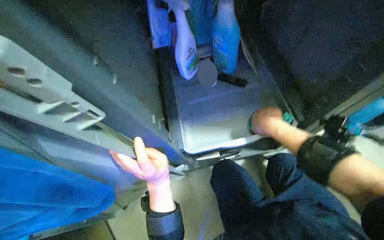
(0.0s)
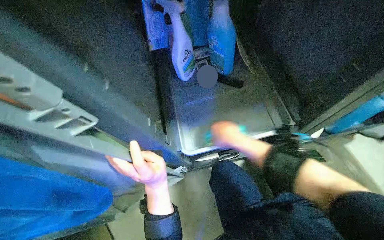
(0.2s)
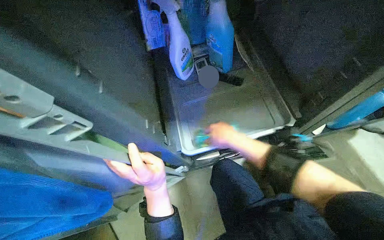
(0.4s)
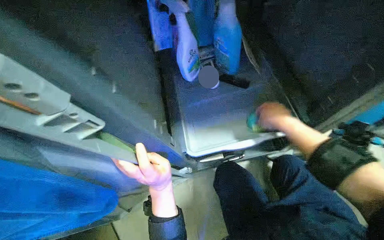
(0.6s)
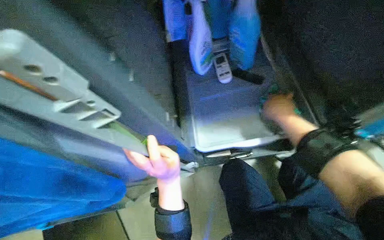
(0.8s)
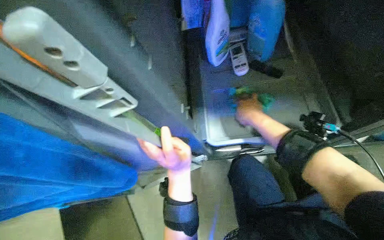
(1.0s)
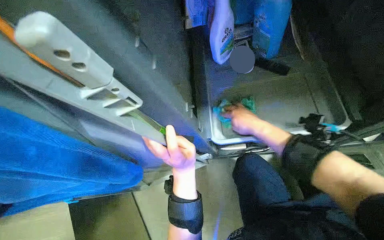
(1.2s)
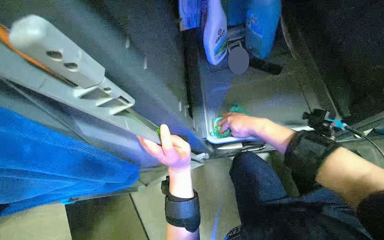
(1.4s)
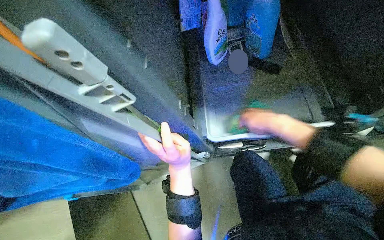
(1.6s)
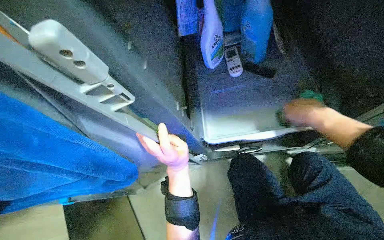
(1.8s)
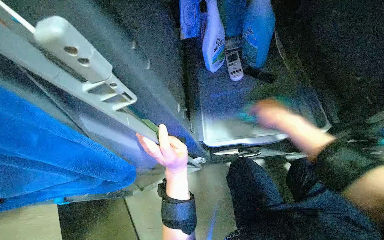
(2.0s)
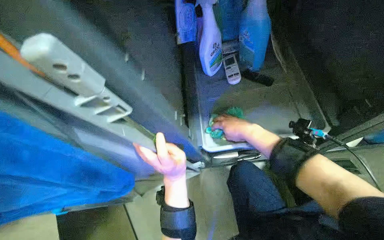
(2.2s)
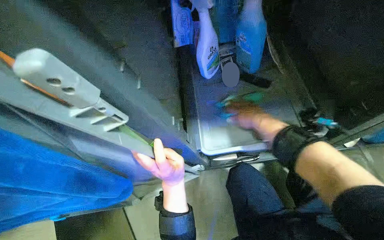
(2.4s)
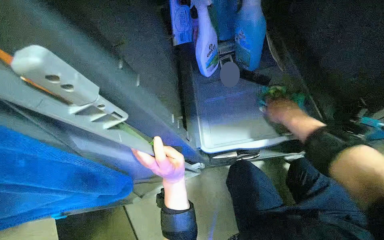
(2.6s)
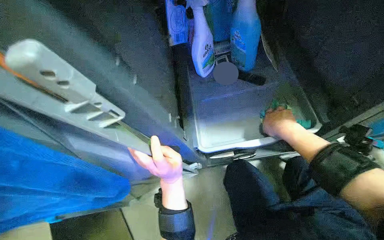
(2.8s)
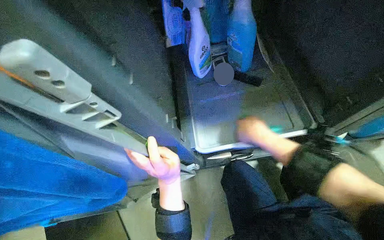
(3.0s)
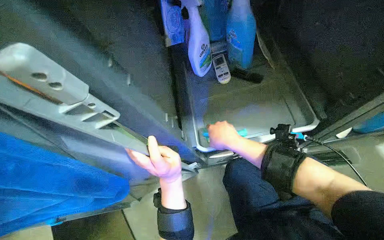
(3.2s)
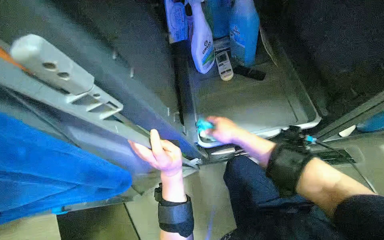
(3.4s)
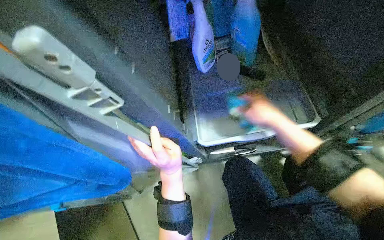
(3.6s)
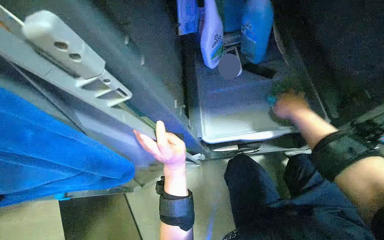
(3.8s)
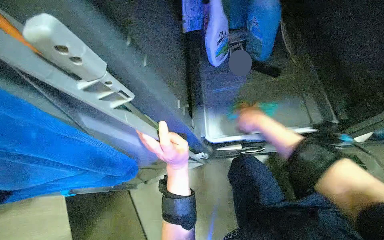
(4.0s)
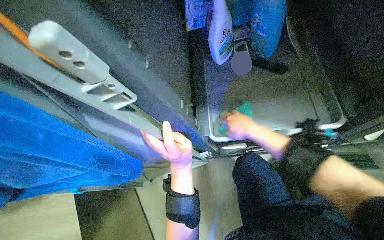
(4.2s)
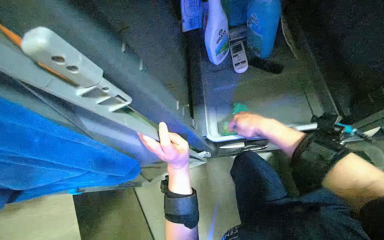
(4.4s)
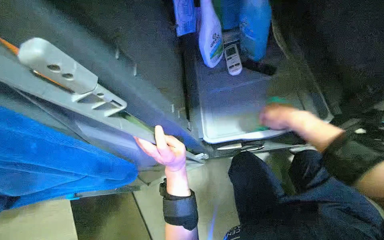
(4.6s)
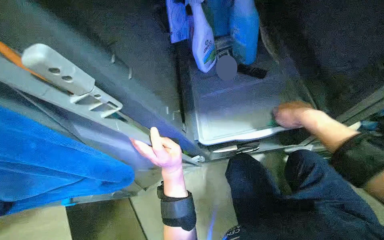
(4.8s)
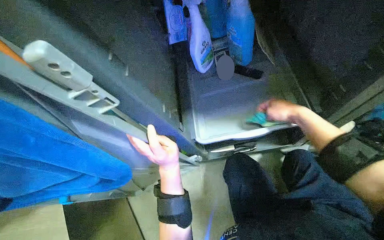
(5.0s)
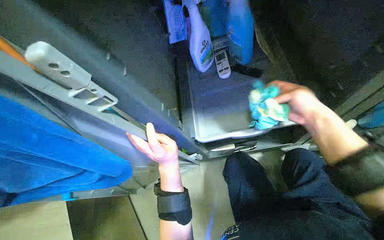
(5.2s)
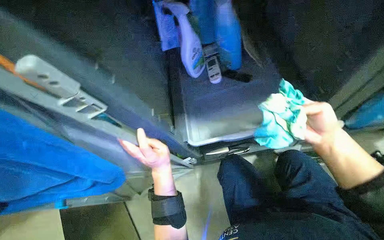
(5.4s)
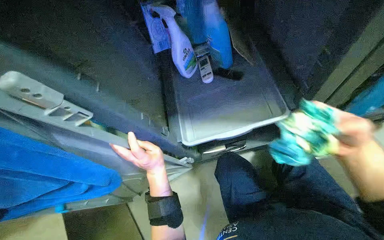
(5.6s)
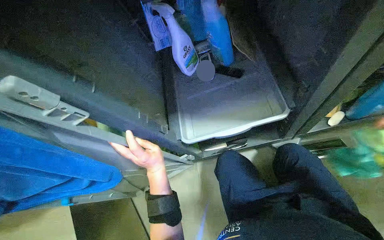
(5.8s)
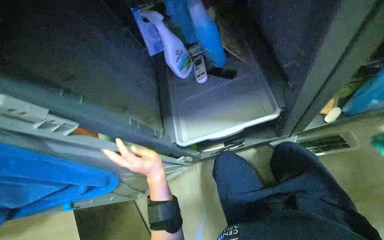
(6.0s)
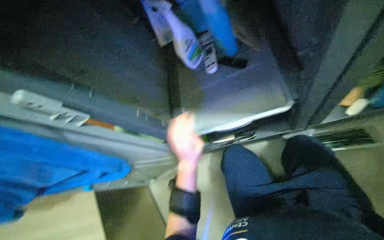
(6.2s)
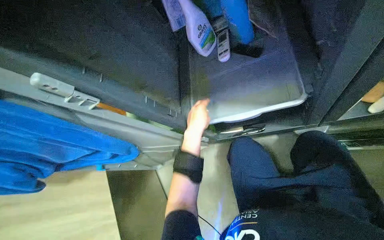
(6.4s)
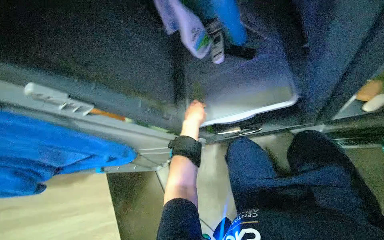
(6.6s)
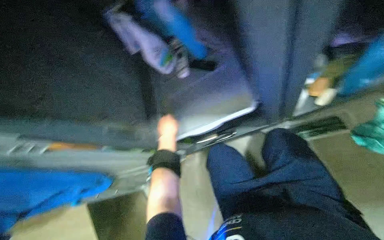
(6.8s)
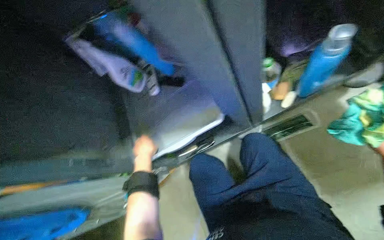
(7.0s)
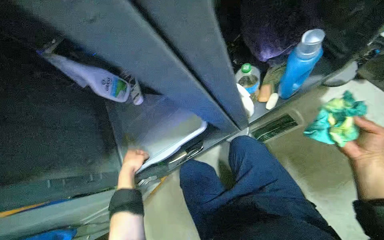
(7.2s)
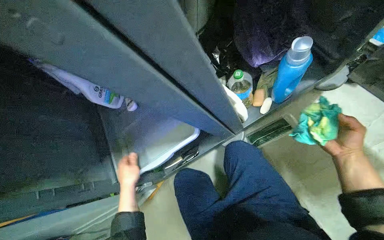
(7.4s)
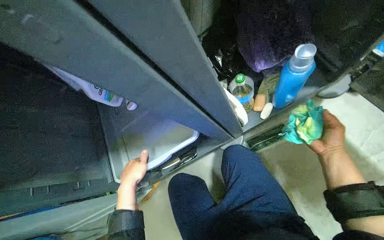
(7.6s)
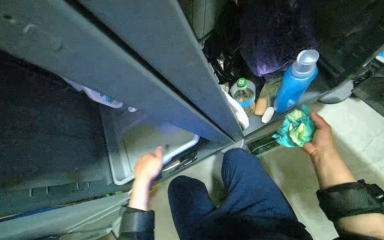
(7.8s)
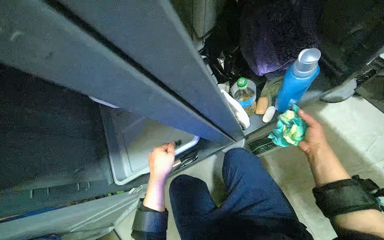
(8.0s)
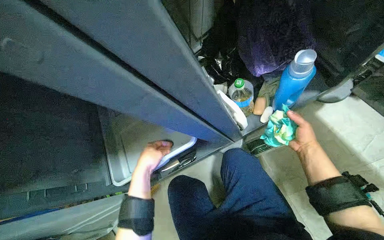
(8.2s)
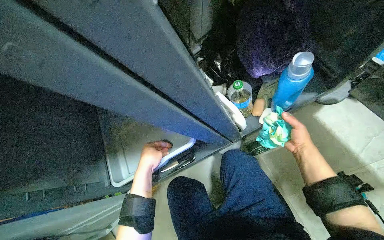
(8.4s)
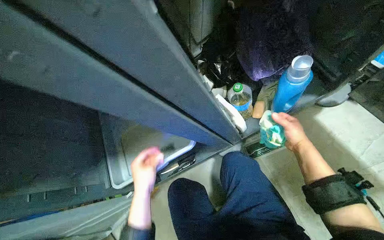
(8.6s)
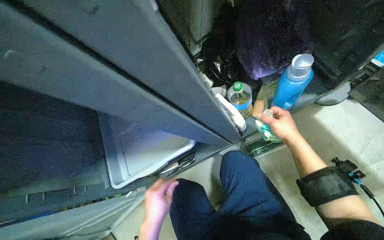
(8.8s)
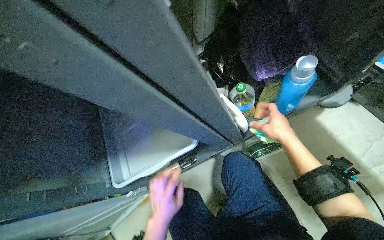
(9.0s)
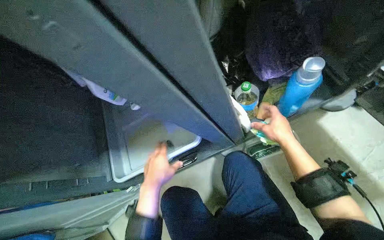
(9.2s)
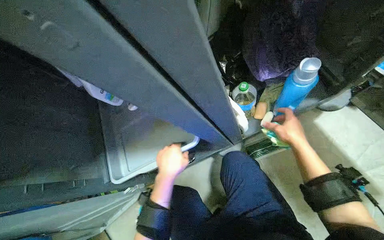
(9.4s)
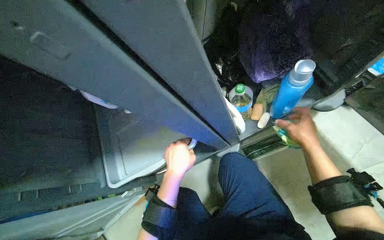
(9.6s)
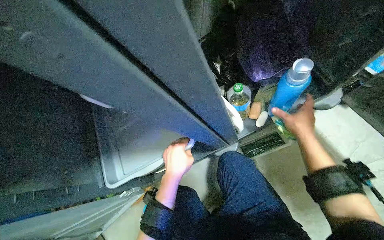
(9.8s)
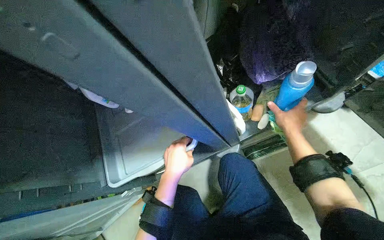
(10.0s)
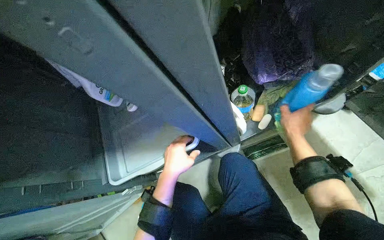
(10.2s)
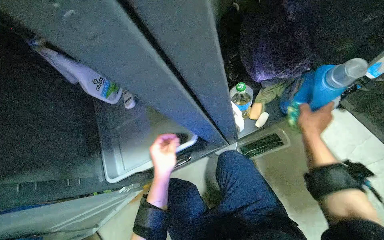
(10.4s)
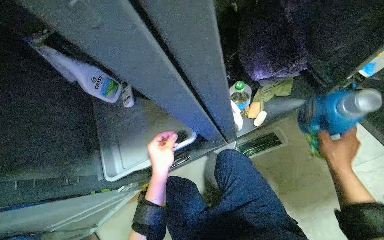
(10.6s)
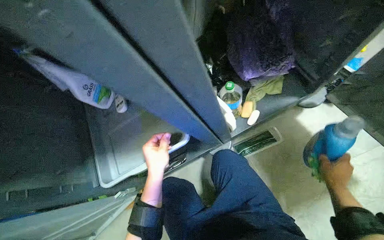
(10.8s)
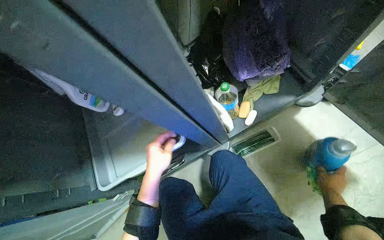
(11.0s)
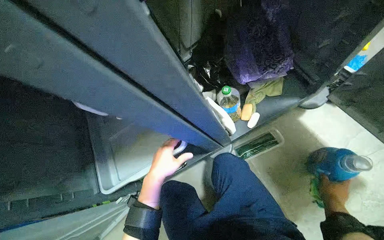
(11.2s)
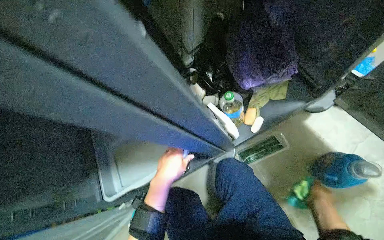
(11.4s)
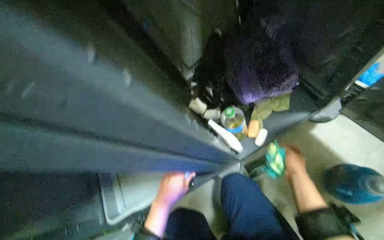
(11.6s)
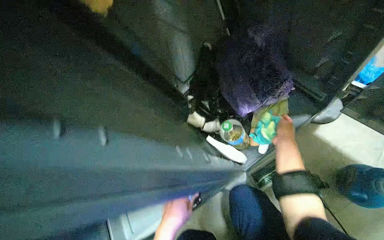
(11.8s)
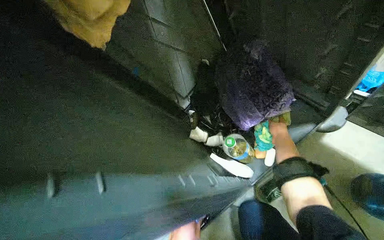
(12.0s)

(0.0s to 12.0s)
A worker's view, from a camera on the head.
Job: organizing items.
The whole recording: Organizing and cleaning the cleaning cart. The worker organizes items within the cleaning cart cabinet and wipes the tray clean.
0.0s - 1.6s: The right hand swings left and right, about 20 cm each way, with 2 reversals.
1.6s - 3.0s: The right hand moves left and right over roughly 15 cm, changing direction 2 times.
3.0s - 4.4s: The right hand goes left and right, roughly 20 cm each way, reversing 2 times.
7.6s - 9.0s: The left hand goes about 15 cm down the picture and to the right. The right hand is displaced to the left by some 15 cm.
9.0s - 10.4s: The left hand goes approximately 10 cm up the picture; the right hand is displaced to the right by approximately 10 cm.
10.4s - 12.0s: The right hand travels farther from the camera by some 15 cm, and moves roughly 25 cm down the picture and comes back.

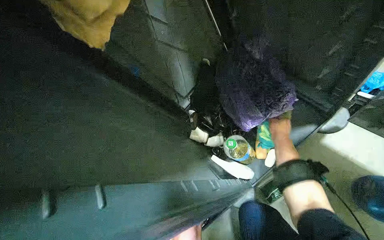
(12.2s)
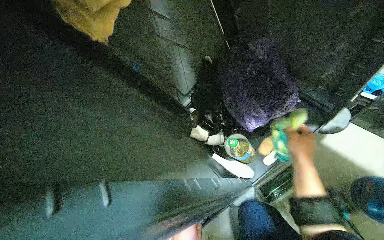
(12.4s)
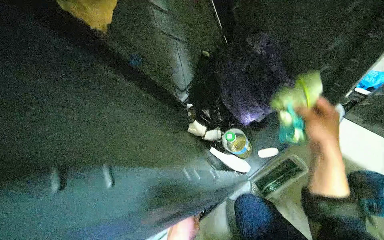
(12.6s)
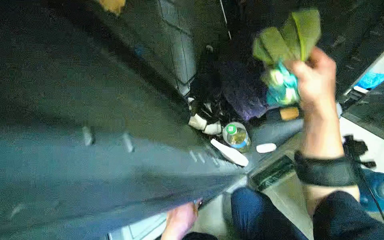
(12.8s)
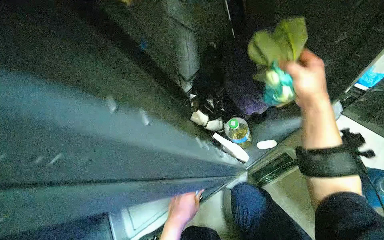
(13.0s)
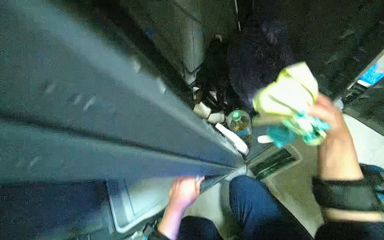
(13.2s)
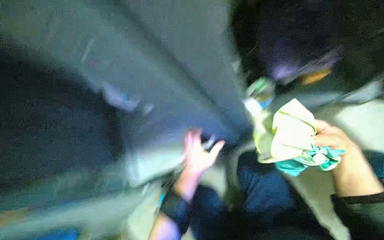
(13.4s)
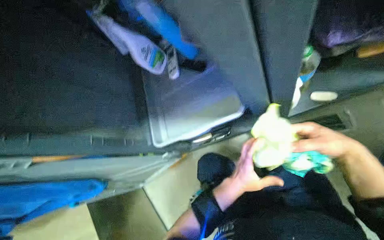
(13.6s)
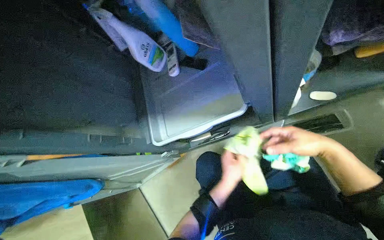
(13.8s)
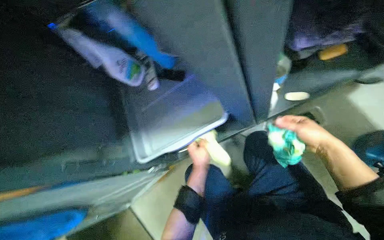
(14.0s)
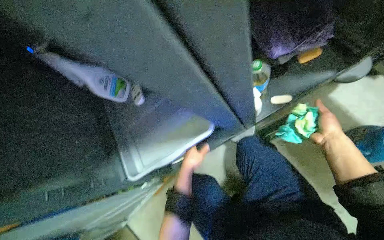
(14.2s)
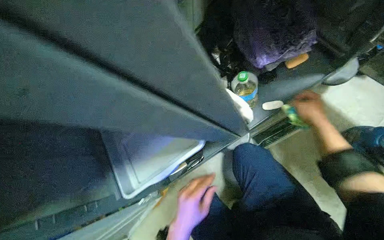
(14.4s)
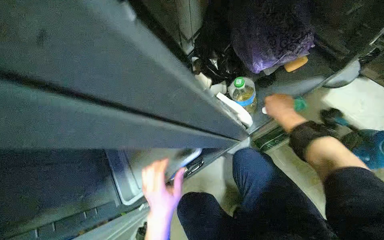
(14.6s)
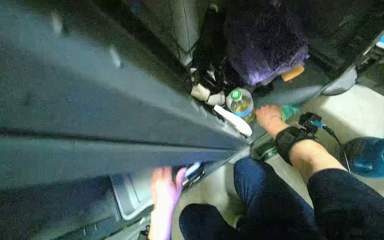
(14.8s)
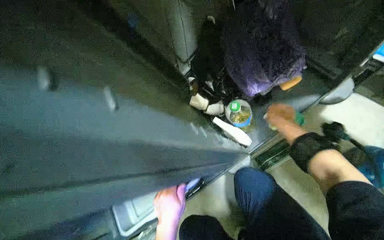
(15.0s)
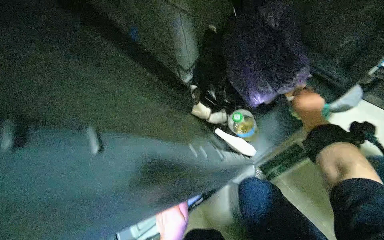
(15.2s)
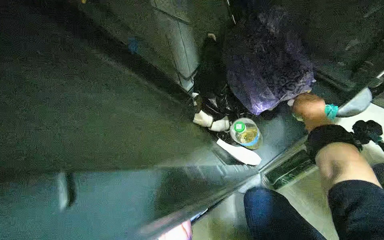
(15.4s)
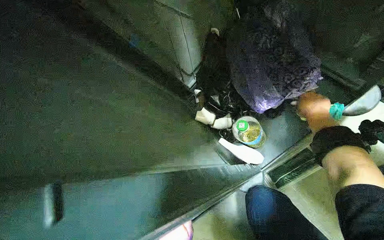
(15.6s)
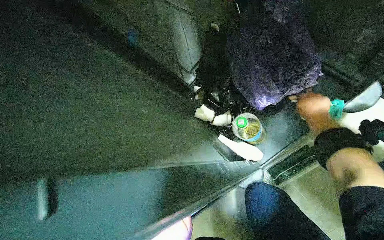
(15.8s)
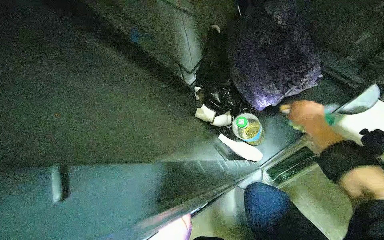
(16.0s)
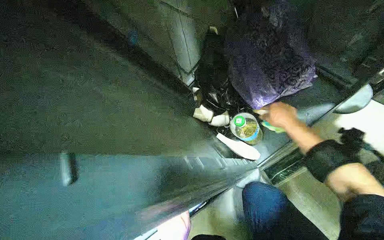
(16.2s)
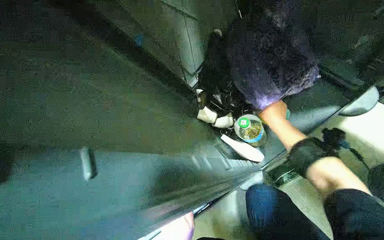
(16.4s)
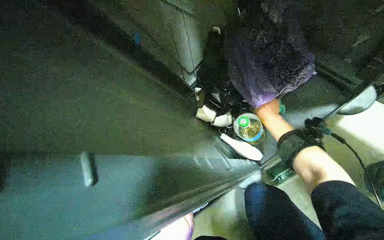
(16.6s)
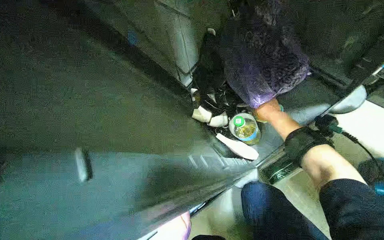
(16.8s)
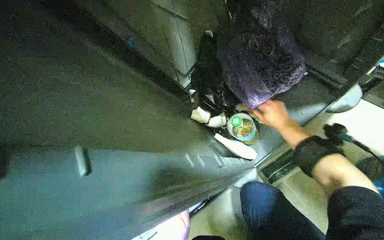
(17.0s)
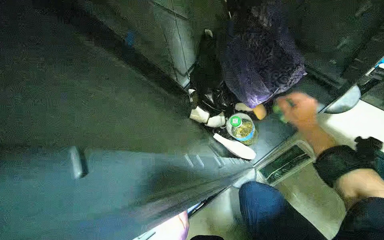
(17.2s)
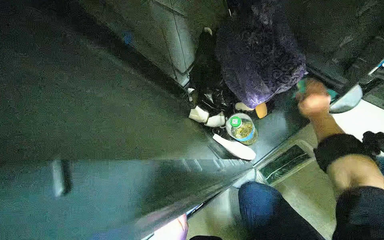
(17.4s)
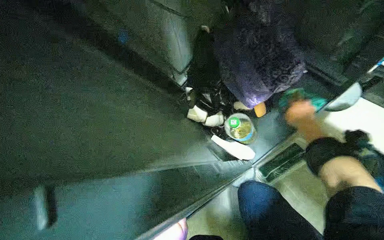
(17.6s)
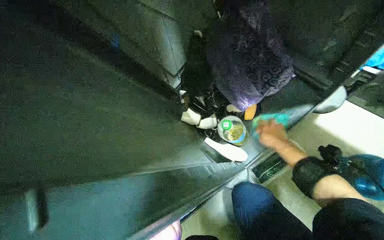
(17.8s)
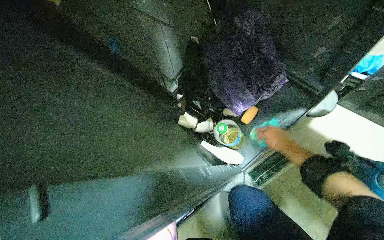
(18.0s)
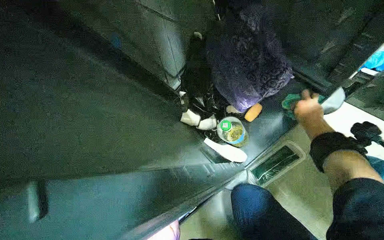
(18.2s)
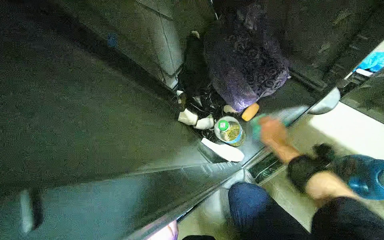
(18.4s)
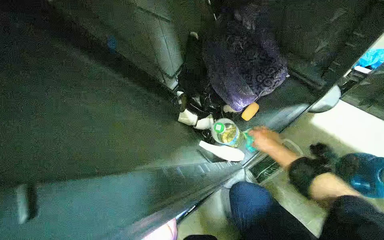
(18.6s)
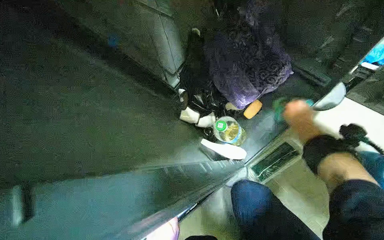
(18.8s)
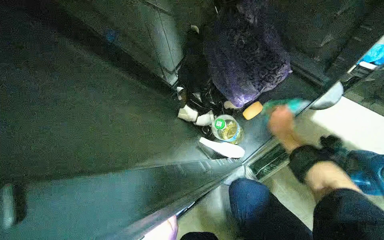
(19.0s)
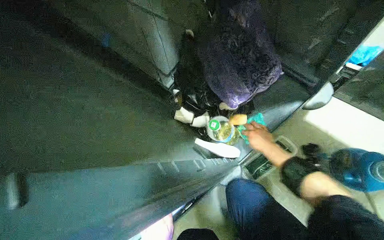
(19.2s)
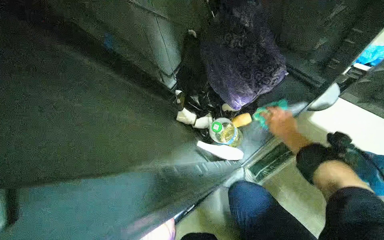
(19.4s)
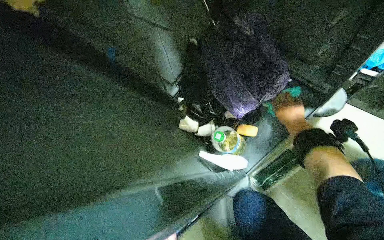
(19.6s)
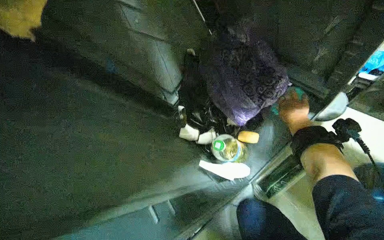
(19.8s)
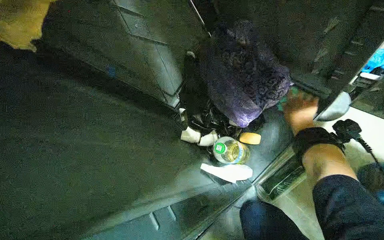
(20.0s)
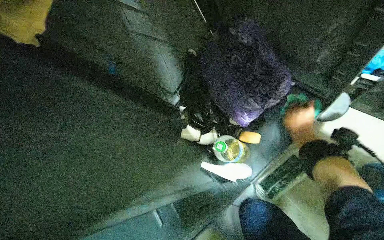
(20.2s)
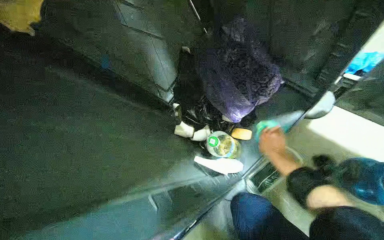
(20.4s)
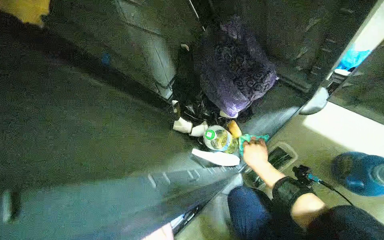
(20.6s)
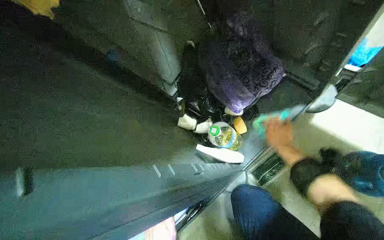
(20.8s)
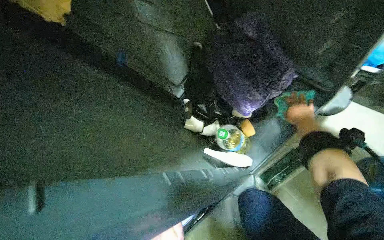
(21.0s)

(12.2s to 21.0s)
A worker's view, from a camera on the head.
Job: organizing items.
The whole recording: Organizing and cleaning the cleaning cart. The worker organizes items within the cleaning cart cabinet and wipes the tray clean.
12.2s - 13.6s: The right hand is displaced nearer to the camera by some 25 cm.
13.6s - 15.2s: The camera pitches upward, by some 15 degrees. The right hand travels up the picture and farther from the camera by approximately 30 cm.
15.2s - 16.6s: The right hand shifts about 15 cm farther from the camera and to the left.
16.6s - 18.0s: The right hand moves to the right and down the picture, roughly 15 cm, and moves some 15 cm nearer to the camera and comes back.
18.0s - 19.6s: The right hand shifts some 10 cm up the picture.
19.6s - 21.0s: The right hand moves about 15 cm to the left and comes back.
